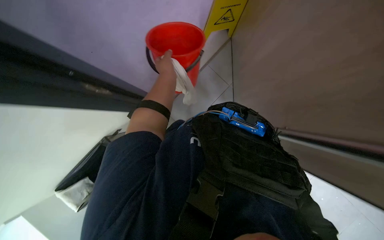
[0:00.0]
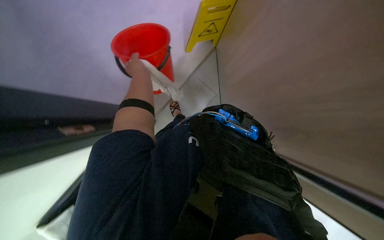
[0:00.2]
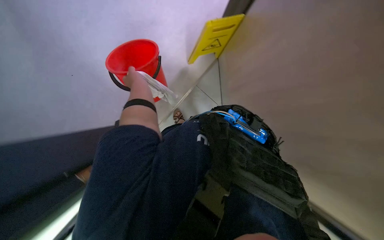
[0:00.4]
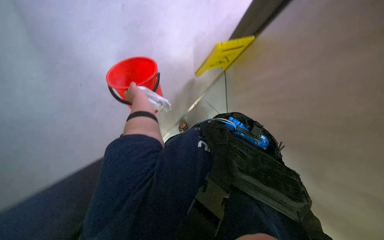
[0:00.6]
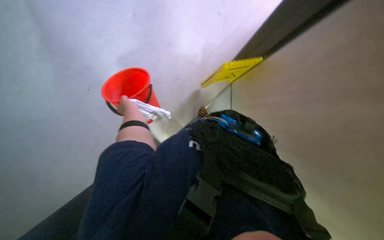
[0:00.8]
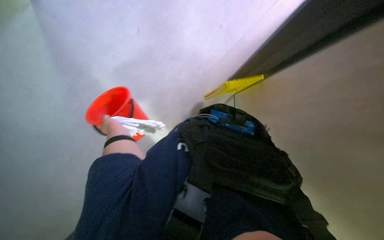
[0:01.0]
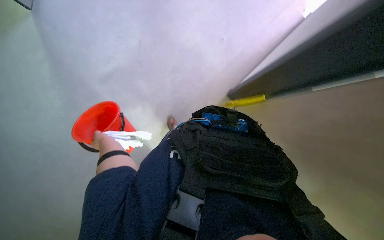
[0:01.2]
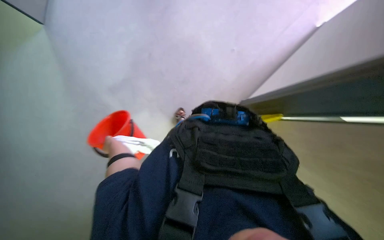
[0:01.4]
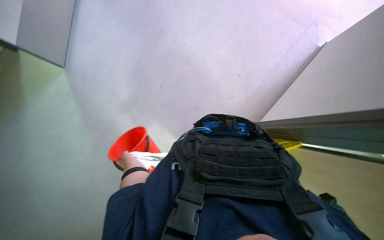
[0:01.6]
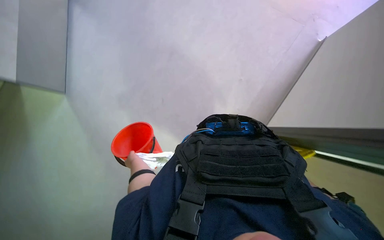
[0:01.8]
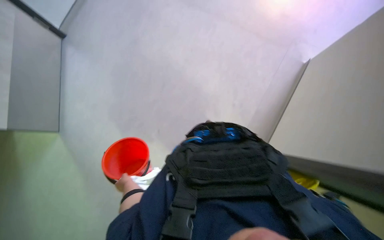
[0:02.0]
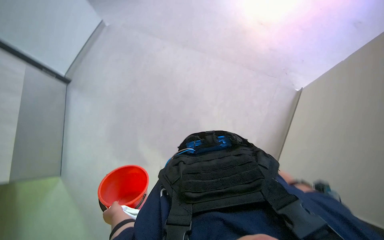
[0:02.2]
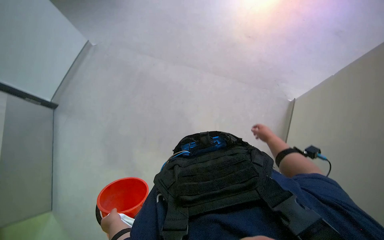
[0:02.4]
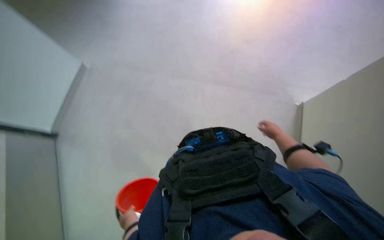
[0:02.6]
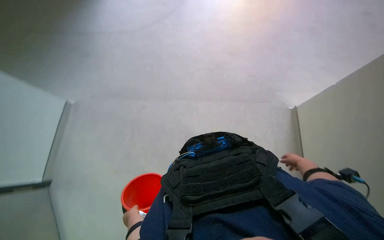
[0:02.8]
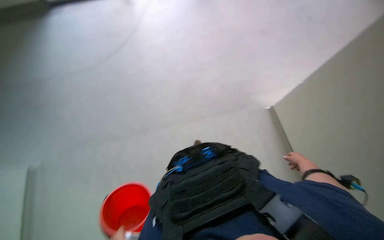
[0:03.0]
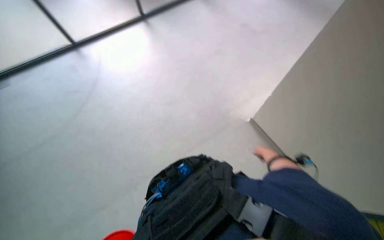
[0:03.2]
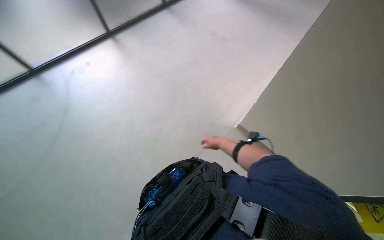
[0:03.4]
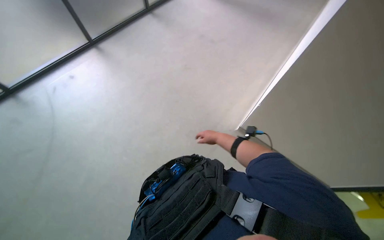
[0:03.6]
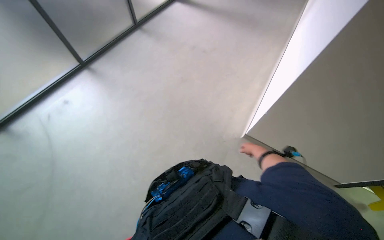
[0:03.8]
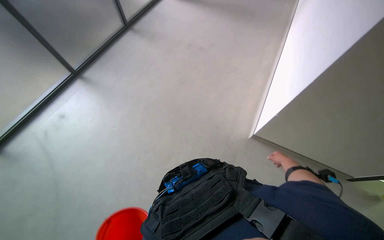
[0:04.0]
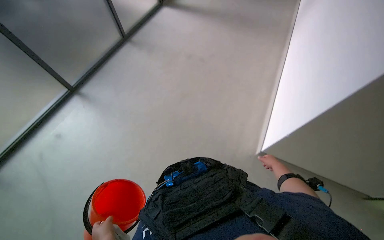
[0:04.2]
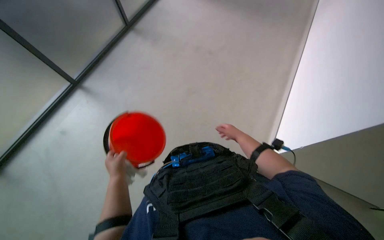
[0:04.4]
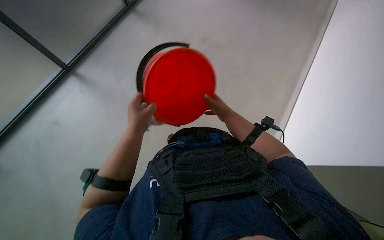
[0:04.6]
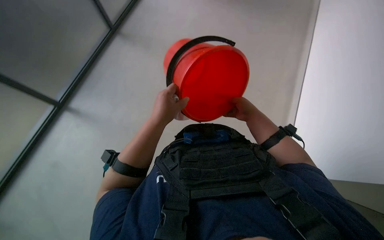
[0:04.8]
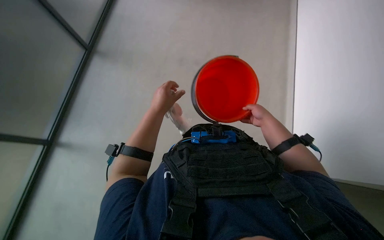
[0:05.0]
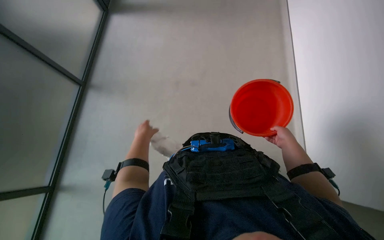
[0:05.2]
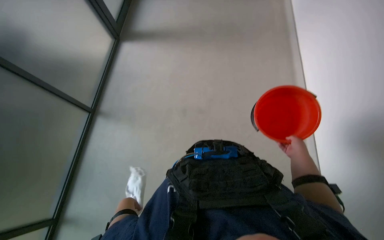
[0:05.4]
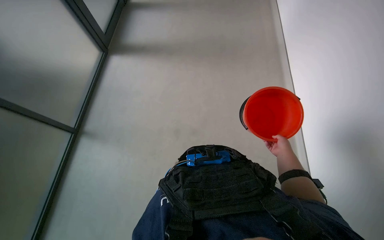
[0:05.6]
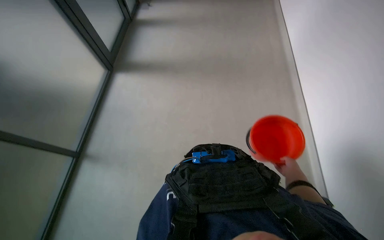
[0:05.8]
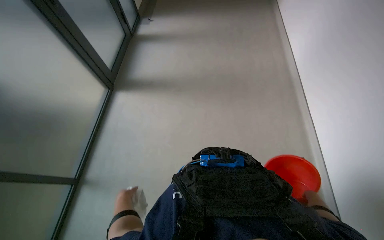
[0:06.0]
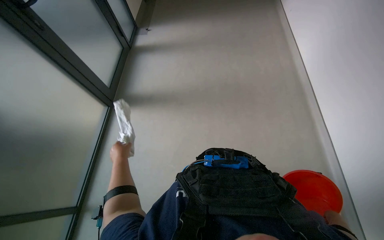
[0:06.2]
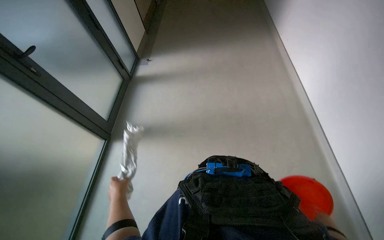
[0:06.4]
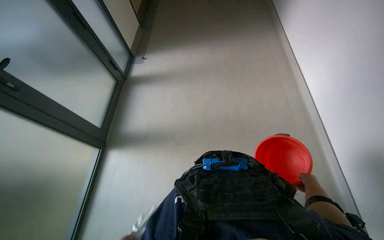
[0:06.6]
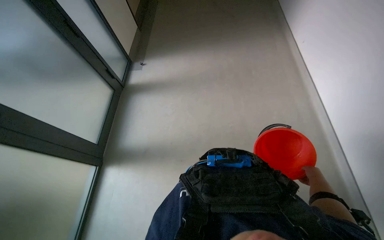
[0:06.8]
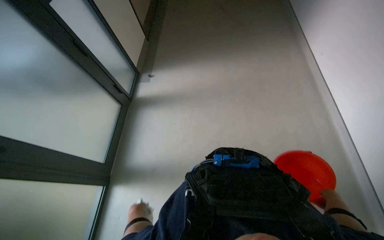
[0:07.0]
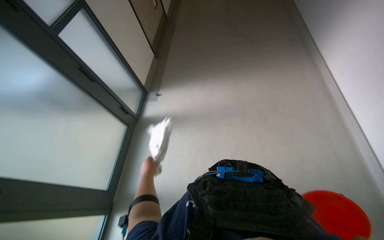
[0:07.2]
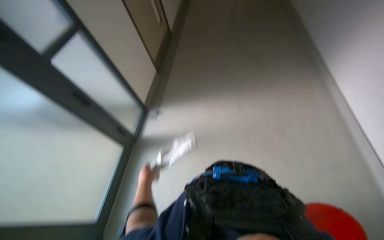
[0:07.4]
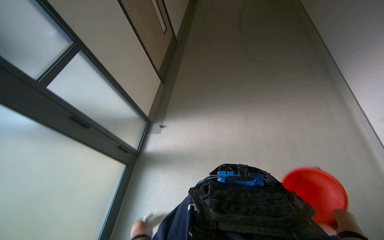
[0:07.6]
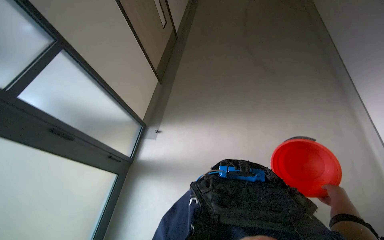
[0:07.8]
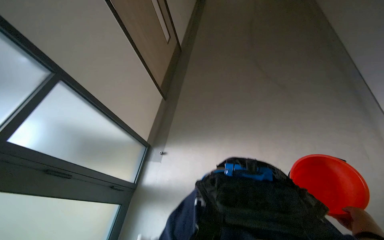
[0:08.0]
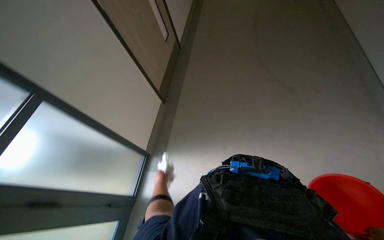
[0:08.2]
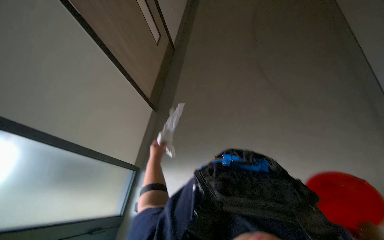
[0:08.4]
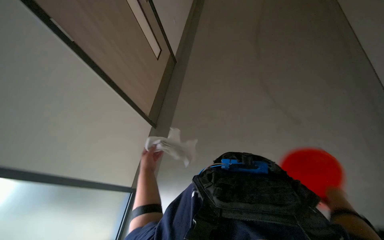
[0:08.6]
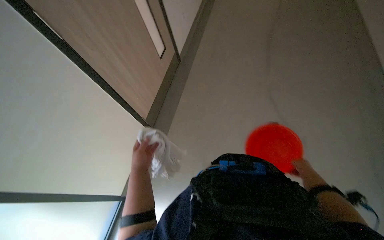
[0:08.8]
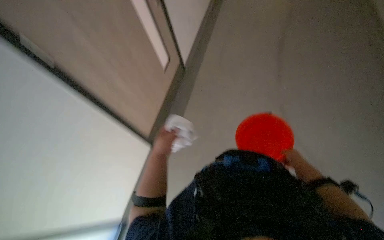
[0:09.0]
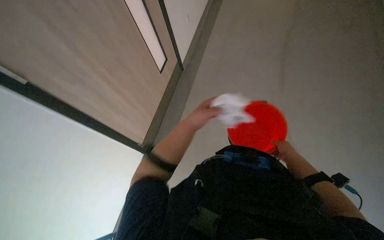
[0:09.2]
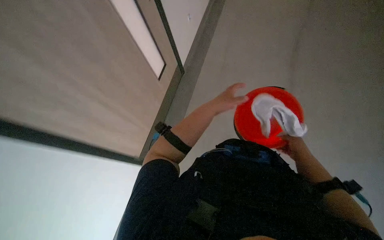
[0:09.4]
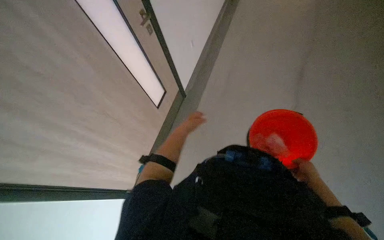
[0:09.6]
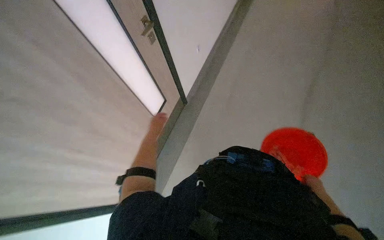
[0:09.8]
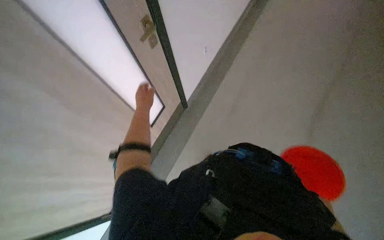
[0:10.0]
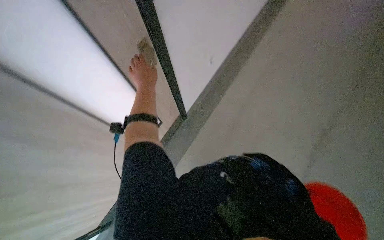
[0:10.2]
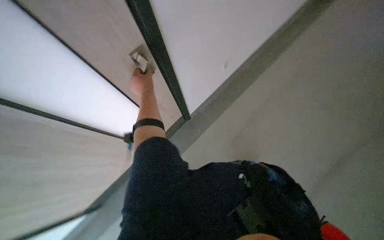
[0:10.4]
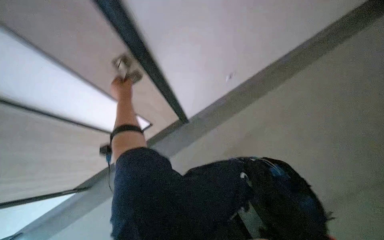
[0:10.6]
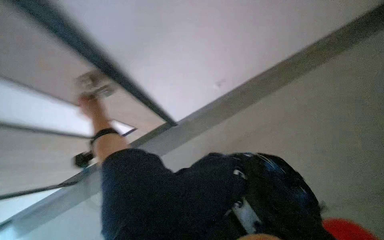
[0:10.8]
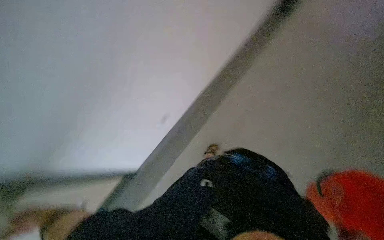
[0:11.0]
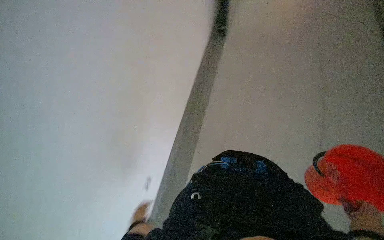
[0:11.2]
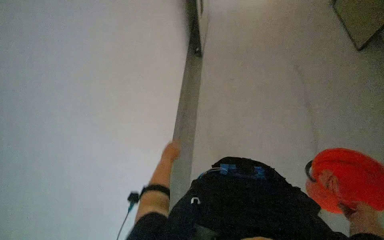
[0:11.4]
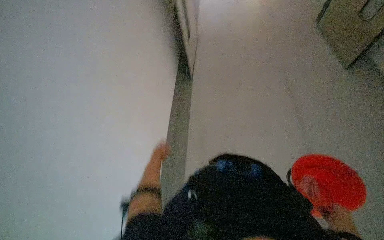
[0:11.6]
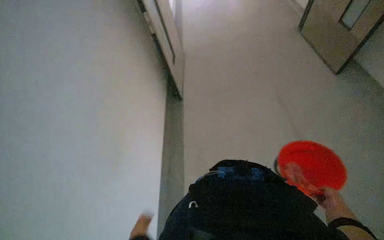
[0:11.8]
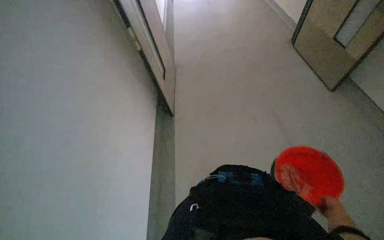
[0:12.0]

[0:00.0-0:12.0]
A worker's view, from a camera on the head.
Job: preparing cleaning supplies.
The whole recording: Walking with cleaning supplies. The worker walks through a building carrying a red bucket and a white cloth.
0:00.0 to 0:01.6: The camera pitches upward, by approximately 25 degrees. The left hand travels down the picture by approximately 10 cm.
0:01.6 to 0:03.0: The view tips upward by approximately 25 degrees.
0:03.0 to 0:04.4: The wearer looks approximately 35 degrees further to the right.
0:04.4 to 0:06.0: The right hand is displaced down the picture and to the right by some 20 cm.
0:06.0 to 0:07.6: The head travels approximately 70 cm. The camera pitches upward, by approximately 20 degrees.
0:07.6 to 0:09.0: The camera is carried some 40 cm.
0:09.0 to 0:10.4: The left hand travels farther from the camera and up the picture by some 20 cm, and travels to the right and back again, some 20 cm each way.

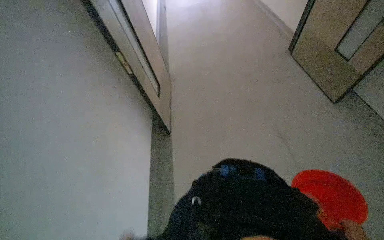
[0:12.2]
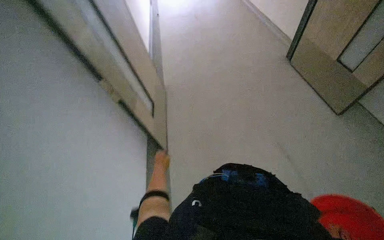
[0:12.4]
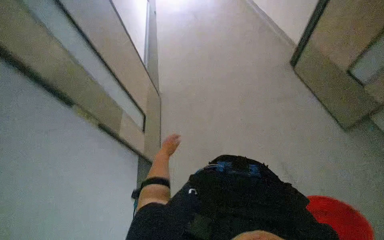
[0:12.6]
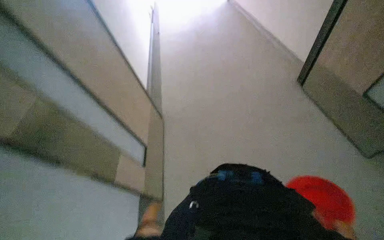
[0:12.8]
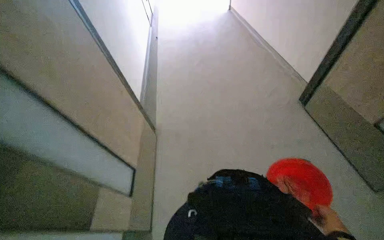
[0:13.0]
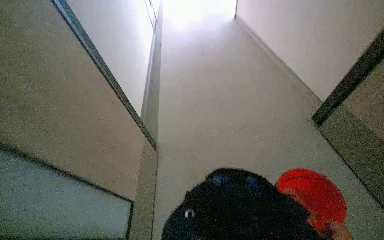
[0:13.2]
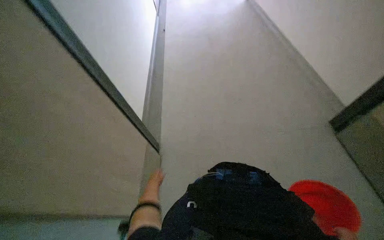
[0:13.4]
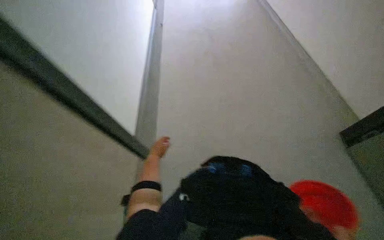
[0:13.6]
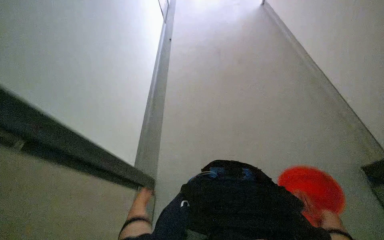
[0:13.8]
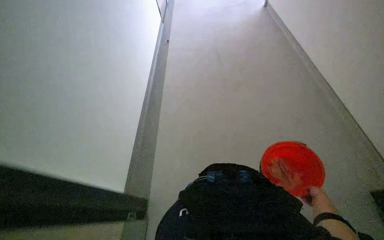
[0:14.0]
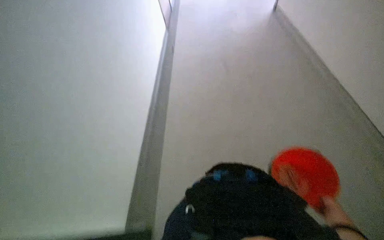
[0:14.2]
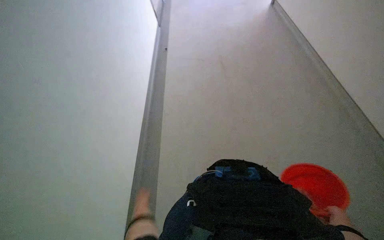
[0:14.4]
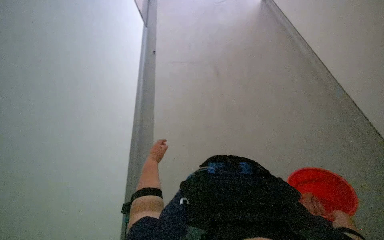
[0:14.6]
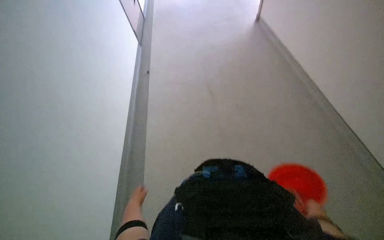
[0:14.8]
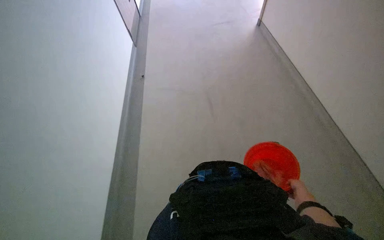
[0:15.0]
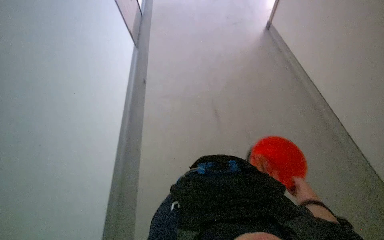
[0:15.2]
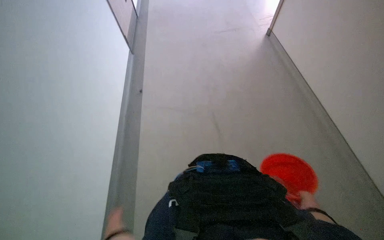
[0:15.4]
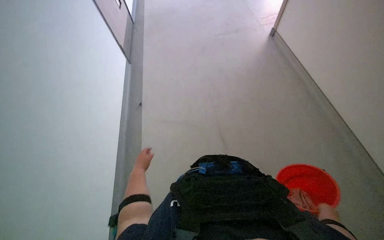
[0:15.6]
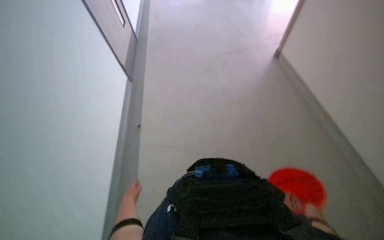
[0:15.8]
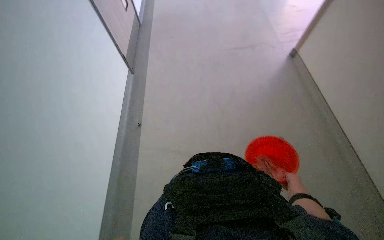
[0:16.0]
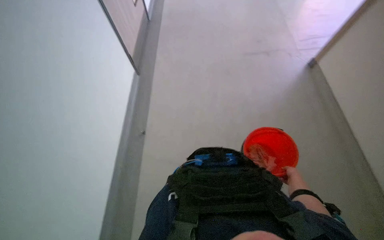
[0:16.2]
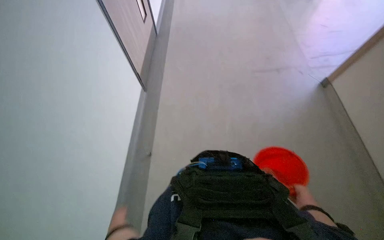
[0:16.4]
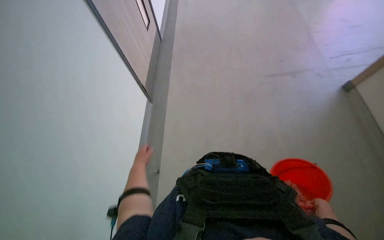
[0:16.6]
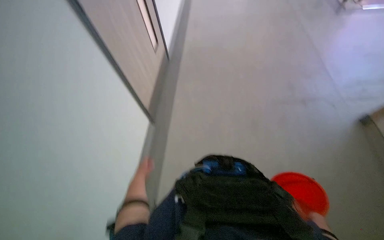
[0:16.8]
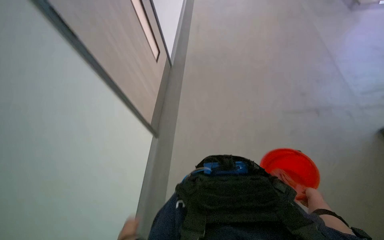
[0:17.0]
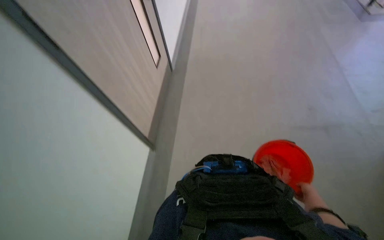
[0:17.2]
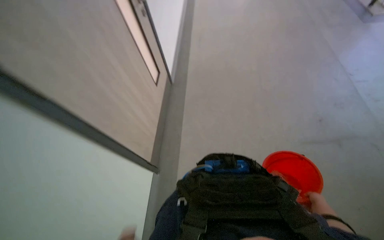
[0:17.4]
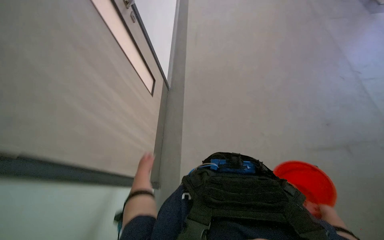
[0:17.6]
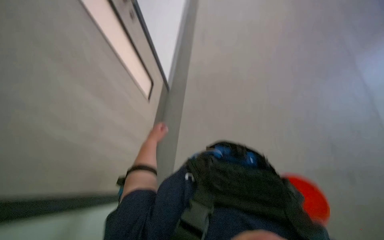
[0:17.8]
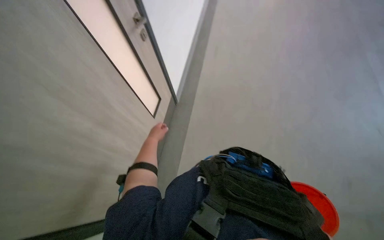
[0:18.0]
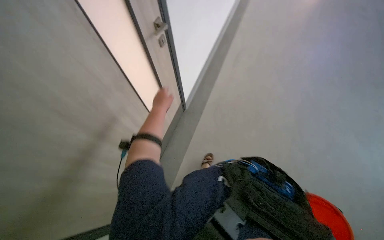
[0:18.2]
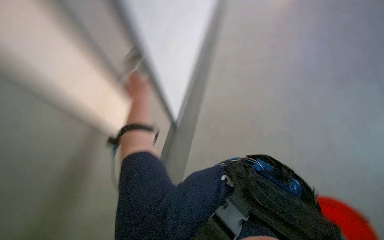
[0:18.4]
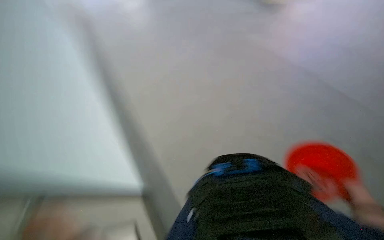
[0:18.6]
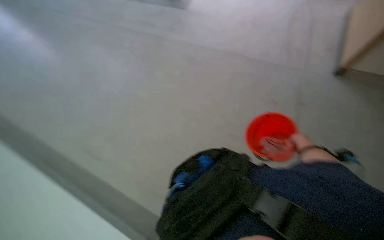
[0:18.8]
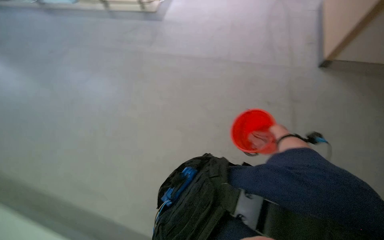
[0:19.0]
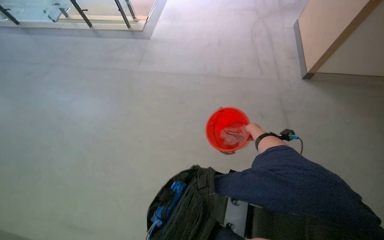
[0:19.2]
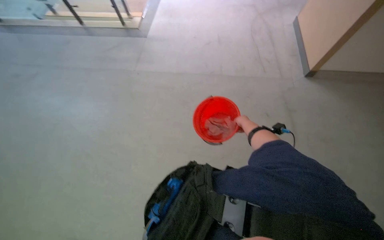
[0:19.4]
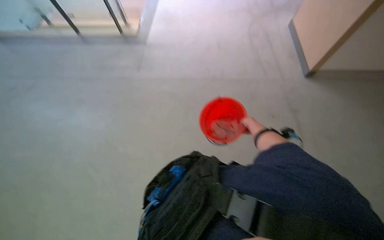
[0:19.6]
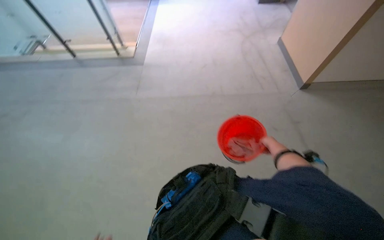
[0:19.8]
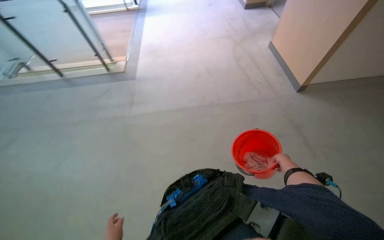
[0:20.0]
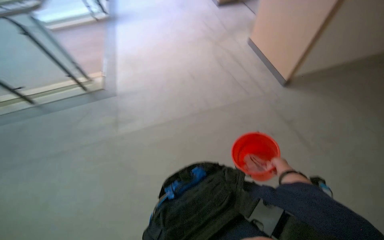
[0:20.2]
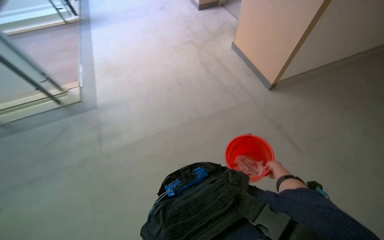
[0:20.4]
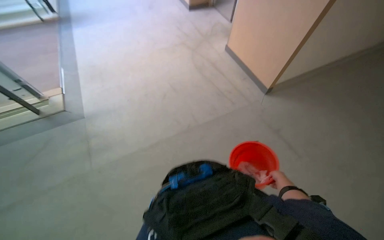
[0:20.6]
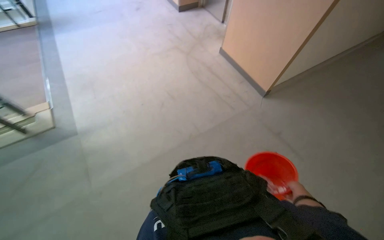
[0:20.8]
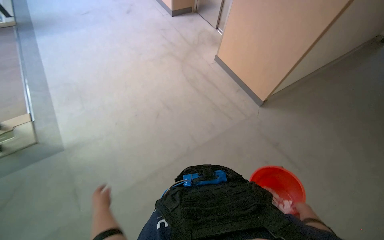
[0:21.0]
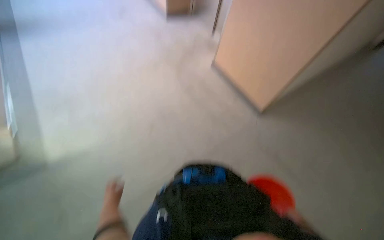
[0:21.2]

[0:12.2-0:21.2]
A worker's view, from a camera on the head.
Job: preparing cleaning supplies.
The whole recording: Walking with cleaning supplies. The worker walks through a building carrying a red bucket and a white cloth.
0:15.2 to 0:16.6: The right hand swings nearer and farther, approximately 15 cm each way, with 2 reversals.
0:16.6 to 0:18.2: The wearer's head swings about 25 degrees to the left. The camera pitches upward, by some 15 degrees.
0:18.2 to 0:19.8: The head rotates roughly 35 degrees to the right. The camera pitches upward, by approximately 20 degrees.
0:19.8 to 0:21.2: The head travels about 90 cm. The wearer's head swings about 35 degrees to the right.
